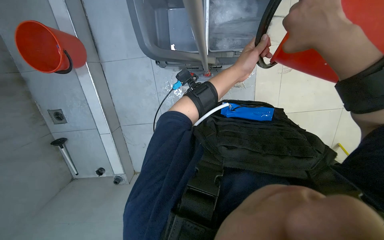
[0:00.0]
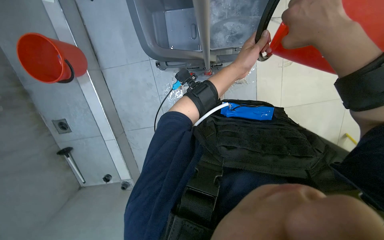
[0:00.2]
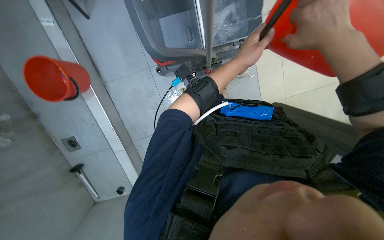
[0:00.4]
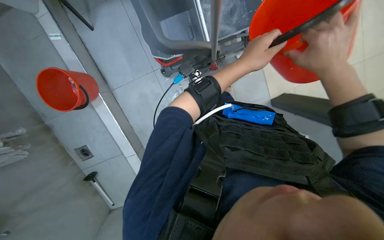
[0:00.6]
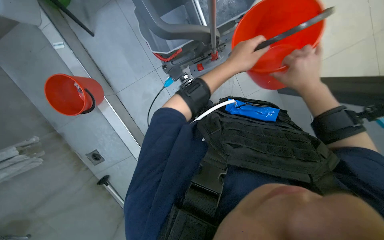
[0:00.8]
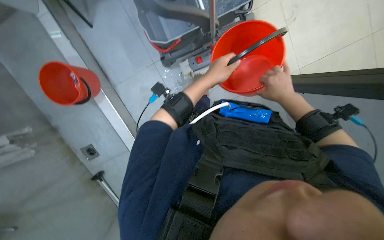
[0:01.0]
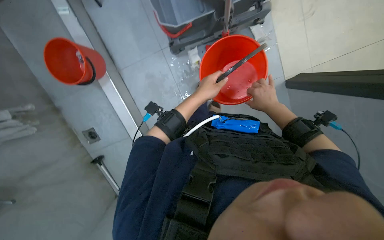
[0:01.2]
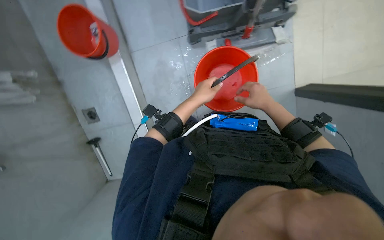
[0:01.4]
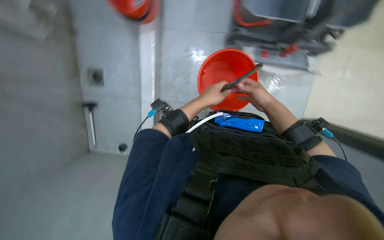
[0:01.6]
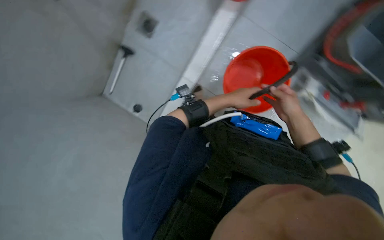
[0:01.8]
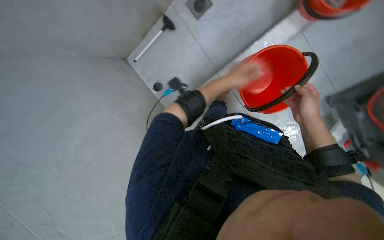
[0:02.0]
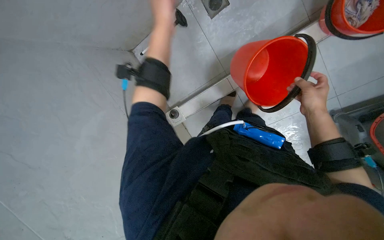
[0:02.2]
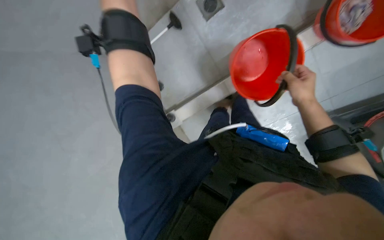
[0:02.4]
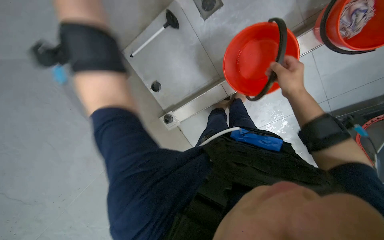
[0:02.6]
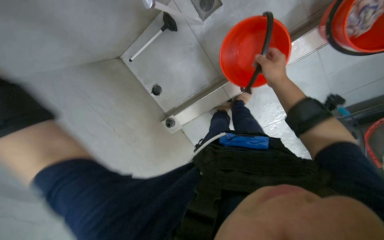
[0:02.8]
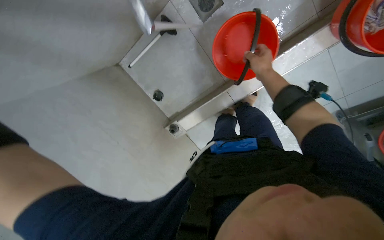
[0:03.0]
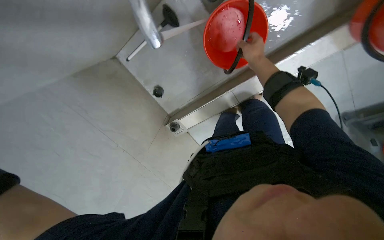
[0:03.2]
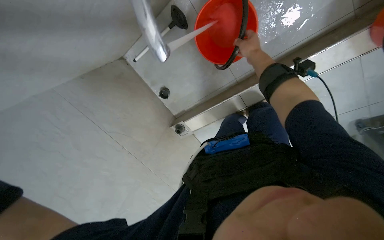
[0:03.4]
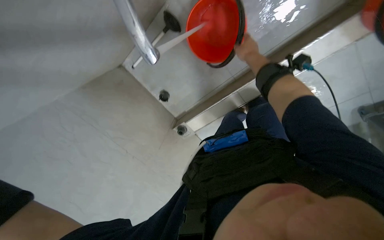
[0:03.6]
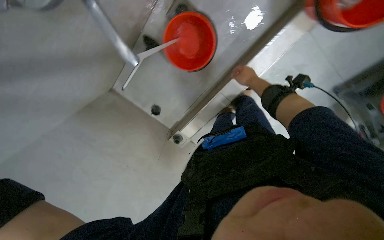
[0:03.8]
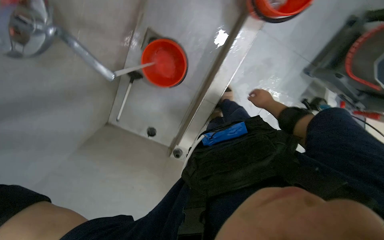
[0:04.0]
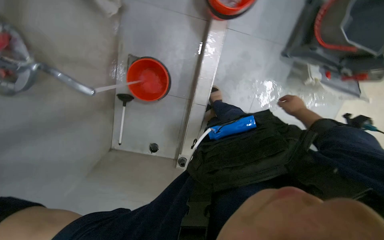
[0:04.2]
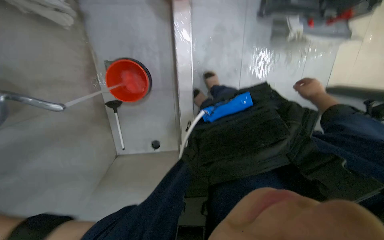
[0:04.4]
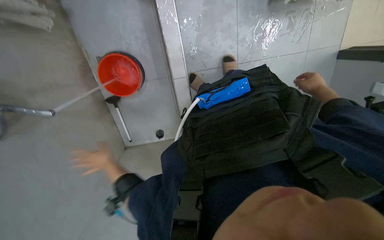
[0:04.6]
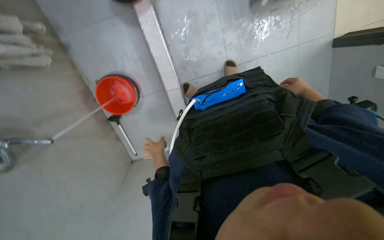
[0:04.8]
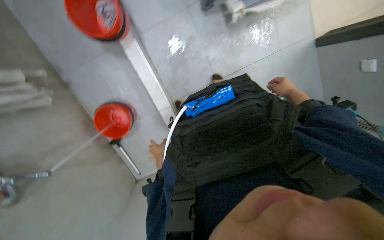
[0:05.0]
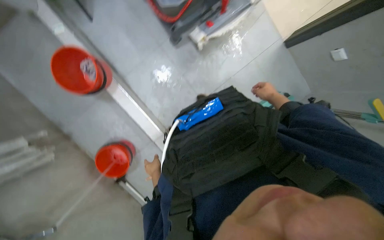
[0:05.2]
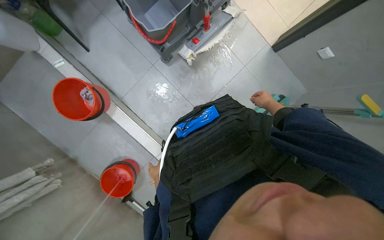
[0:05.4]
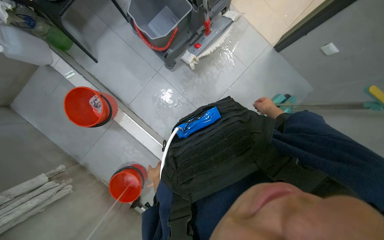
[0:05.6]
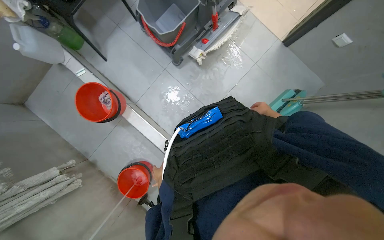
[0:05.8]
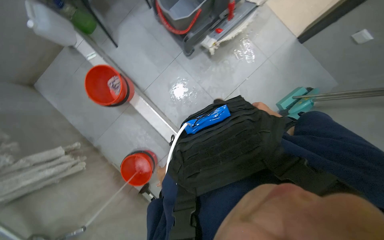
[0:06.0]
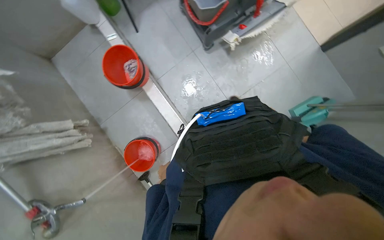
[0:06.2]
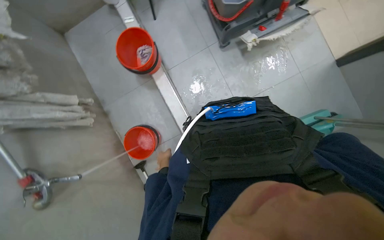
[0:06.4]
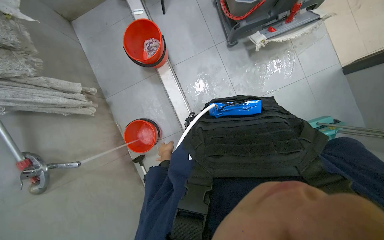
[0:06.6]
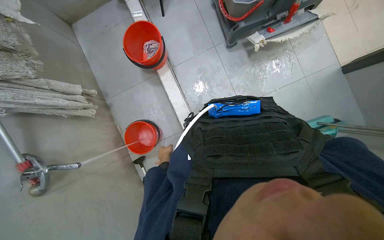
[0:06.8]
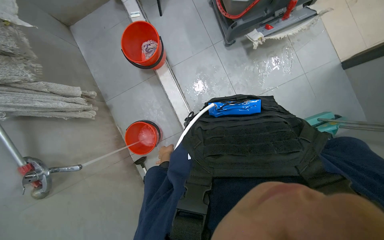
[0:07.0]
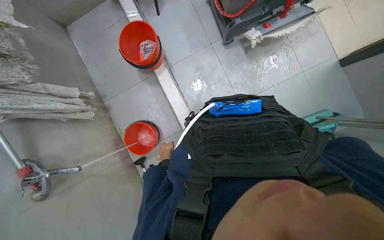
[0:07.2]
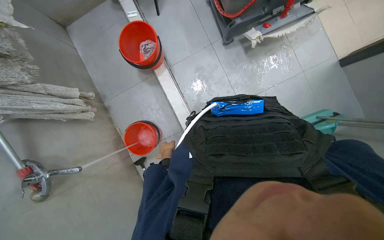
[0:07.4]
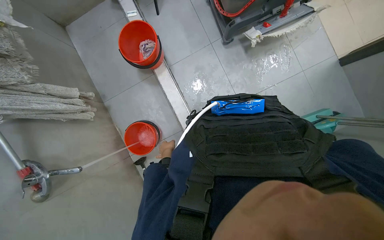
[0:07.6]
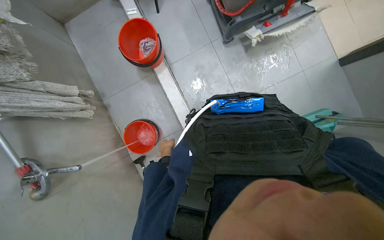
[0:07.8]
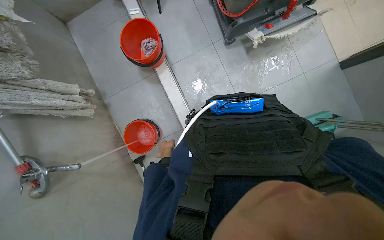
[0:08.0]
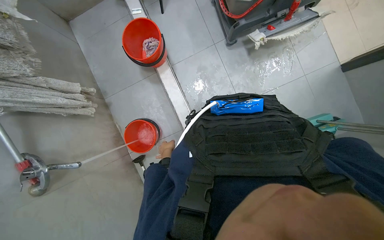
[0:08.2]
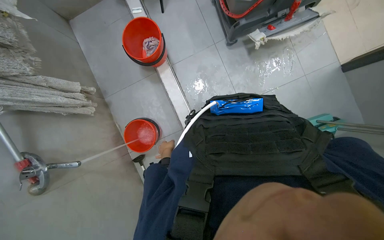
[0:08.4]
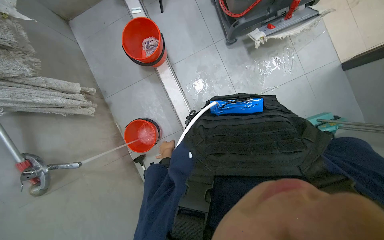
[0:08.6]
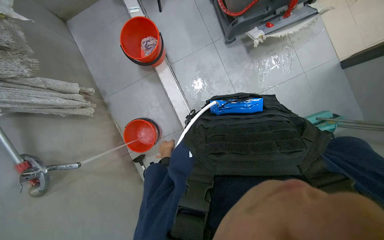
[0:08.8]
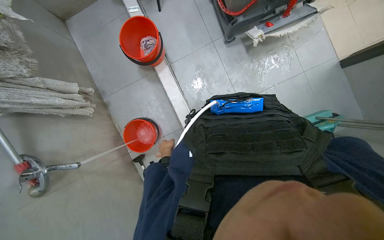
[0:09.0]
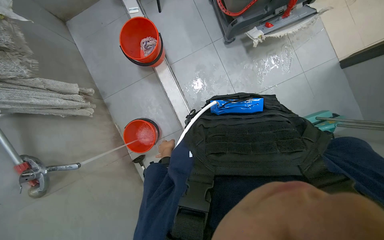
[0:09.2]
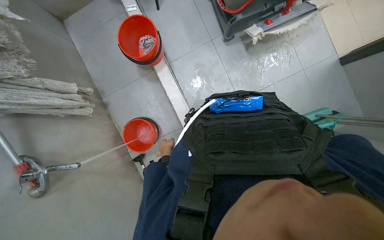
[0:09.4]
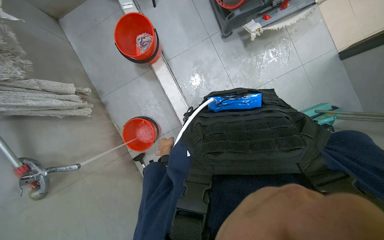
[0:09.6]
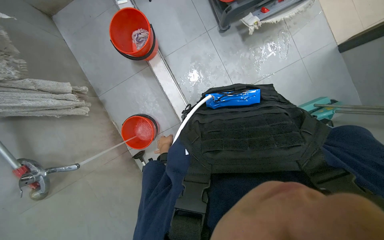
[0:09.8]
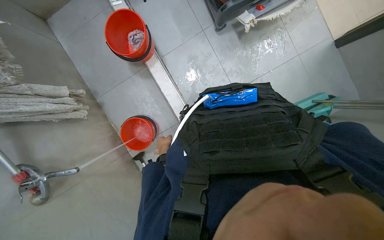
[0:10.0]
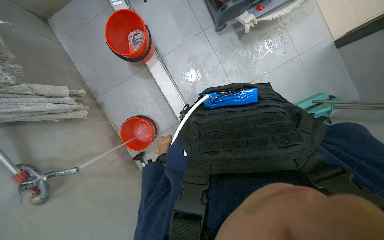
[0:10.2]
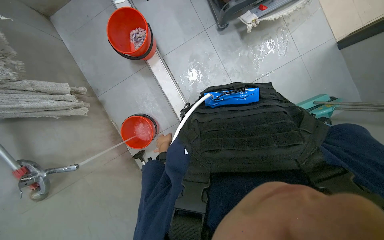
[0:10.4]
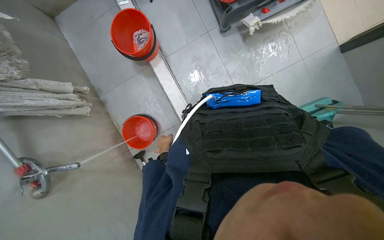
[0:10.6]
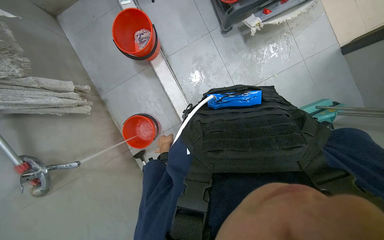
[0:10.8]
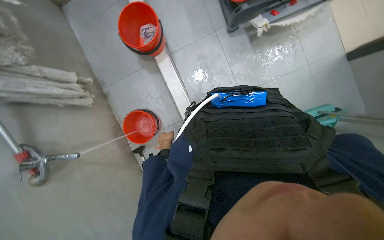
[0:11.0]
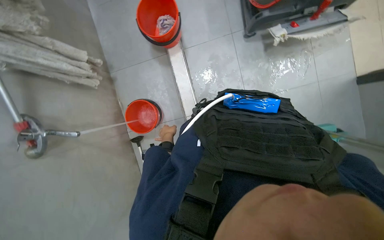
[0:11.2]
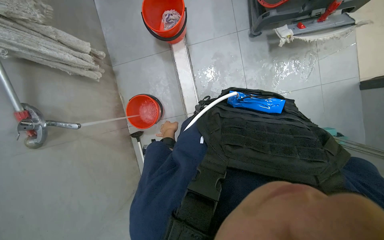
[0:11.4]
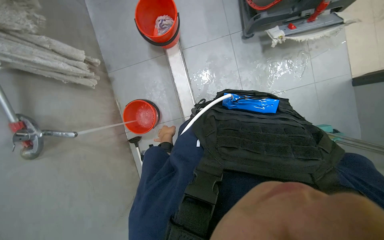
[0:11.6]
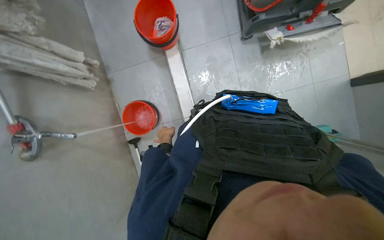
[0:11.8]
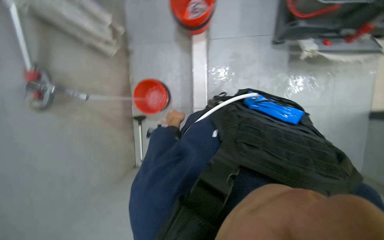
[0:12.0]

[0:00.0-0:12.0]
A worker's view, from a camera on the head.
Job: preparing cleaning supplies.
The whole recording: Organizing trash and filling mop bucket. The worker organizes the trash and fills the mop bucket with water.
0:00.0 to 0:01.6: The right hand shifts approximately 35 cm farther from the camera.
0:01.6 to 0:03.0: The right hand heads up the picture, covering some 20 cm.
0:03.0 to 0:04.4: The view tilts roughly 10 degrees upward. The scene rotates counterclockwise by some 55 degrees.
0:04.4 to 0:06.0: The view pans to the left by some 20 degrees. The scene rotates counterclockwise by roughly 40 degrees.
0:10.4 to 0:12.0: Everything in view rotates approximately 30 degrees clockwise.

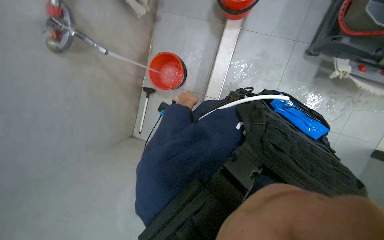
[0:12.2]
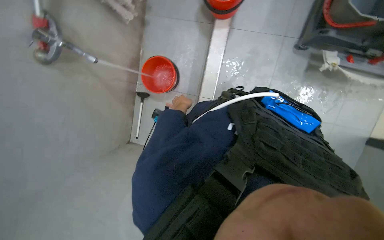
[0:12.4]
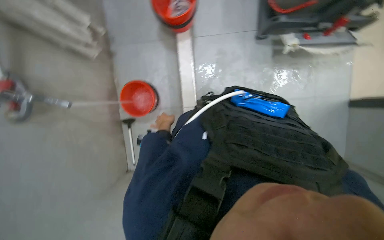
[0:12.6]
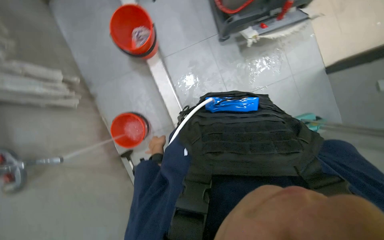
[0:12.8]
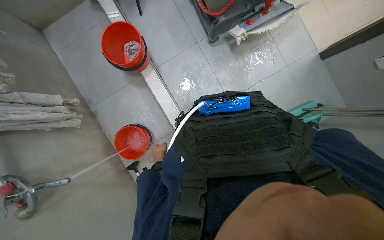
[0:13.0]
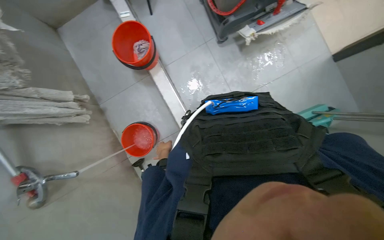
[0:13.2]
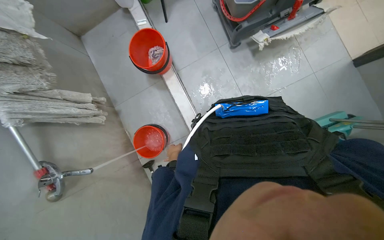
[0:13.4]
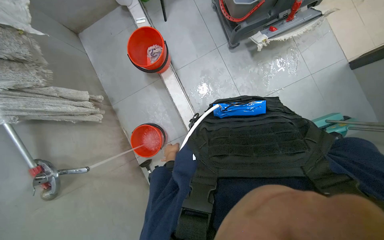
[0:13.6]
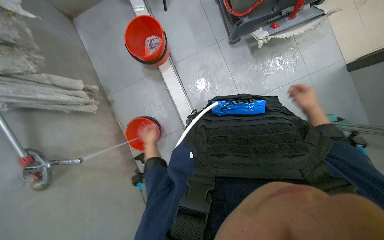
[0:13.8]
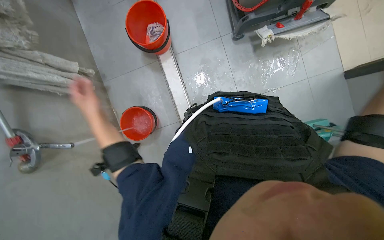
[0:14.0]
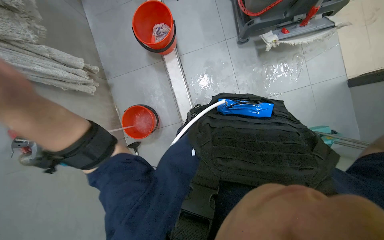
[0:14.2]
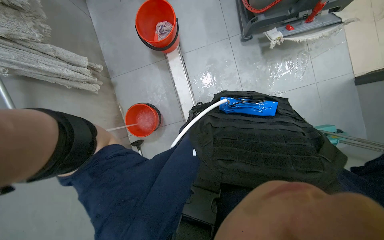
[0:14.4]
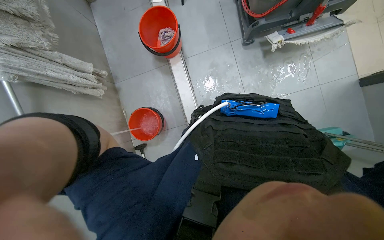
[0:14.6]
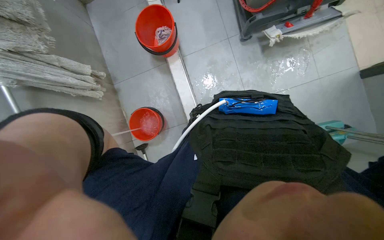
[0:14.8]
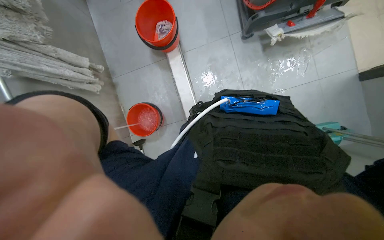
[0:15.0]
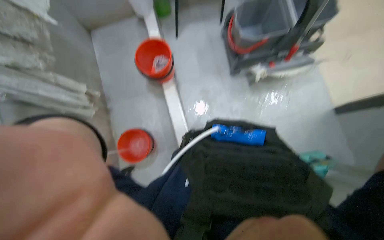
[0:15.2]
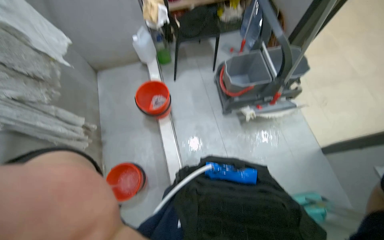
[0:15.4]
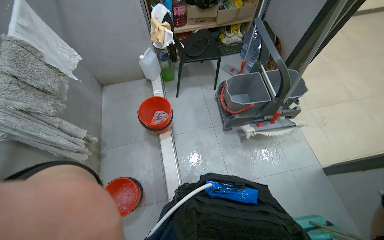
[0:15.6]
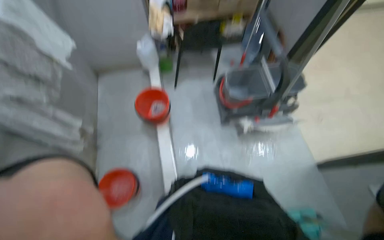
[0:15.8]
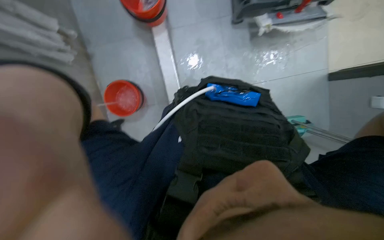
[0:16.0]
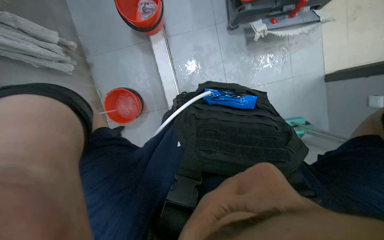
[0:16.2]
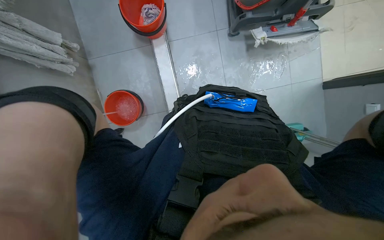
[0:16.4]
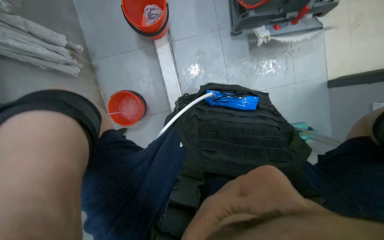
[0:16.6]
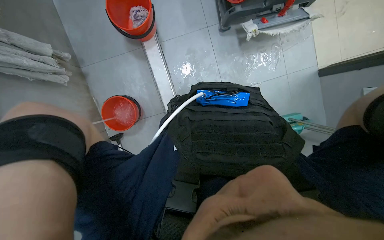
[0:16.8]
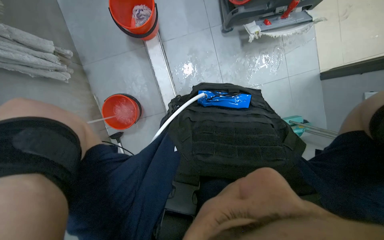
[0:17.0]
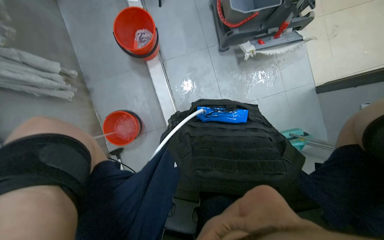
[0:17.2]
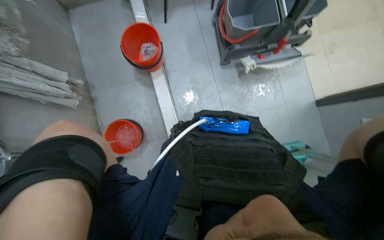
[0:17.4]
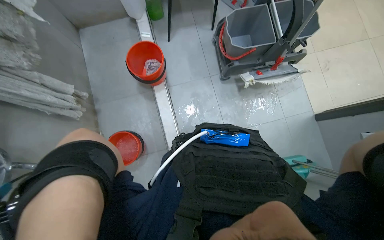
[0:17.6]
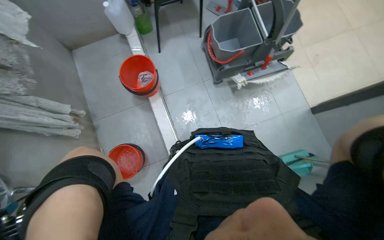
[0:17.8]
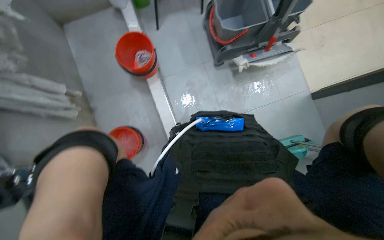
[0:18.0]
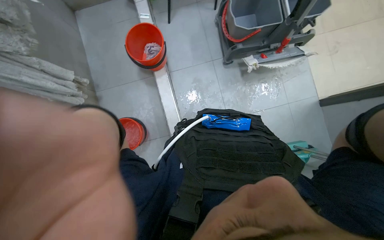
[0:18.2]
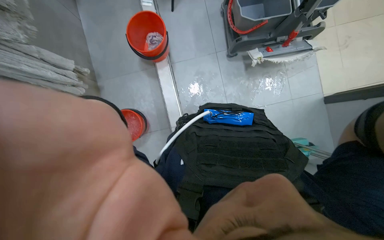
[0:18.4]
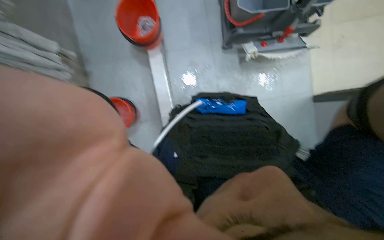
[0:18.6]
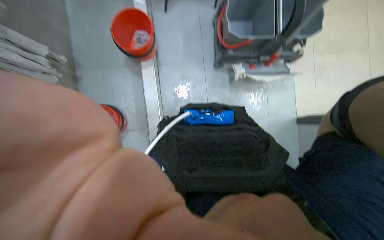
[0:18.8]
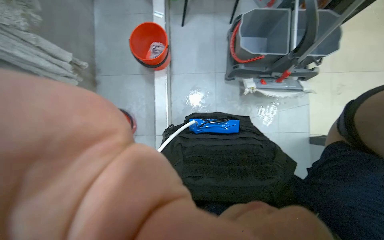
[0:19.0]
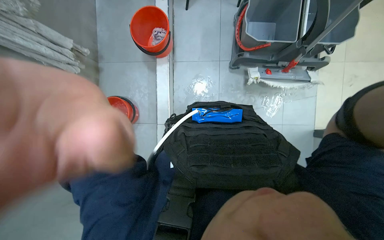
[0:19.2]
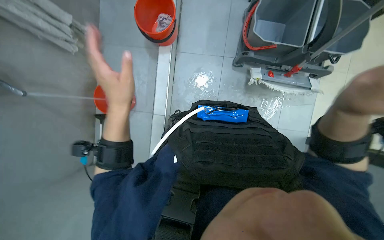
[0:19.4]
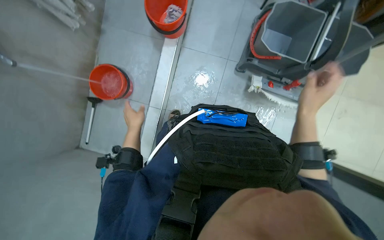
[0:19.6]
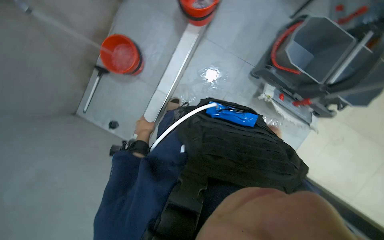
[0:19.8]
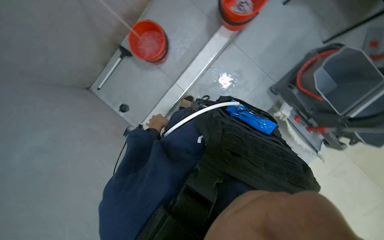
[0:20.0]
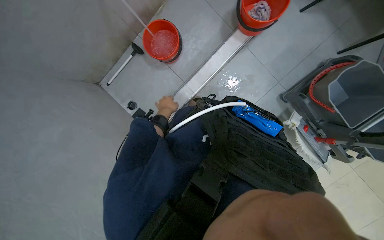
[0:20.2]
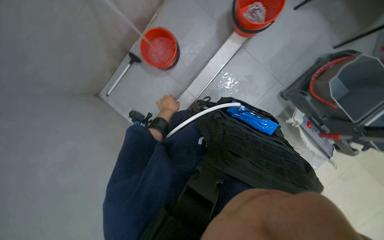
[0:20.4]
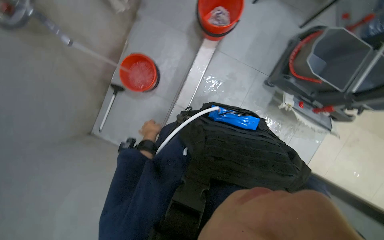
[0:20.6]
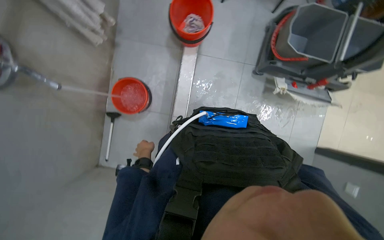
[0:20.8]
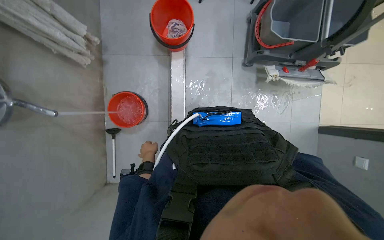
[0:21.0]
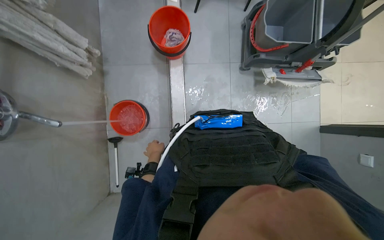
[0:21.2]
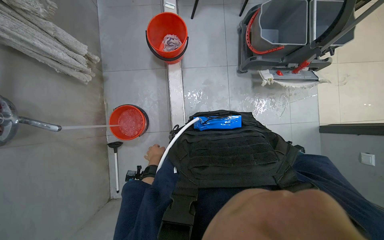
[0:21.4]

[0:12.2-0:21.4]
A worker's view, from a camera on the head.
Job: preparing cleaning supplies.
The whole recording: Organizing trash and filling mop bucket. The worker organizes the trash and fills the mop bucket with water.
0:12.2 to 0:13.8: Everything in view rotates roughly 40 degrees counterclockwise.
0:18.4 to 0:19.8: The scene turns about 40 degrees clockwise in the picture.
0:19.8 to 0:21.4: Everything in view rotates about 30 degrees counterclockwise.
